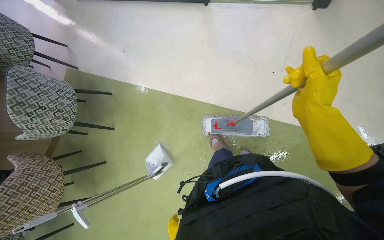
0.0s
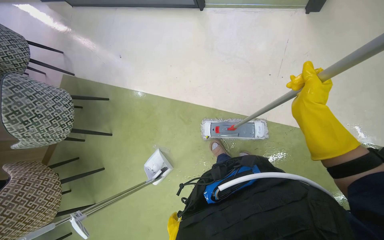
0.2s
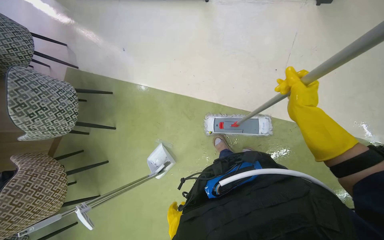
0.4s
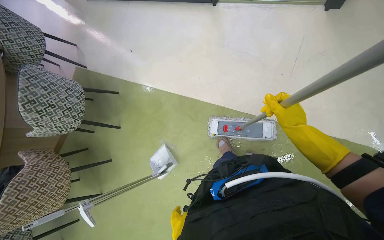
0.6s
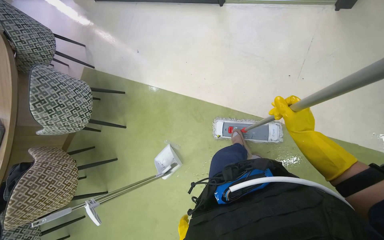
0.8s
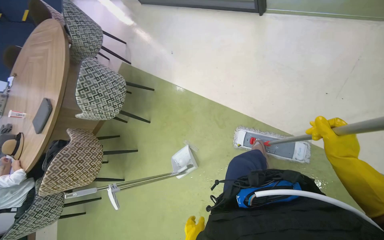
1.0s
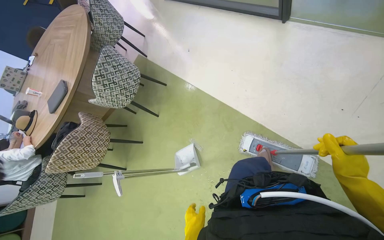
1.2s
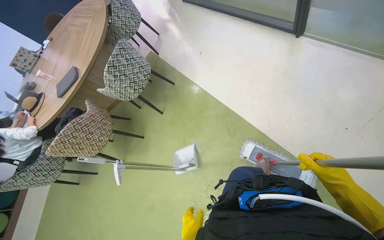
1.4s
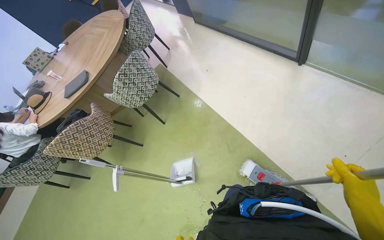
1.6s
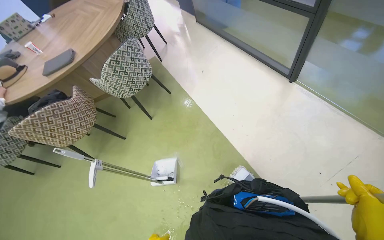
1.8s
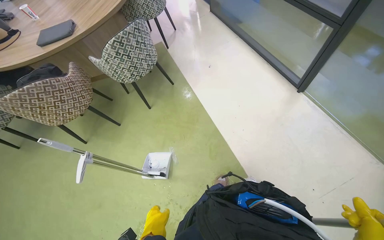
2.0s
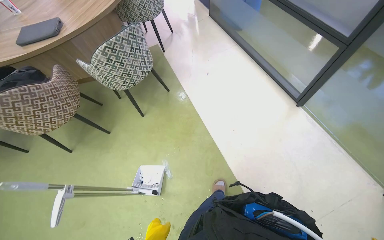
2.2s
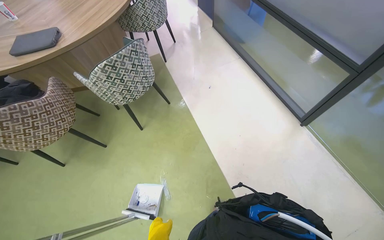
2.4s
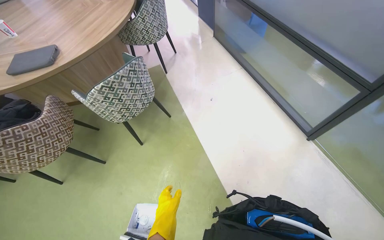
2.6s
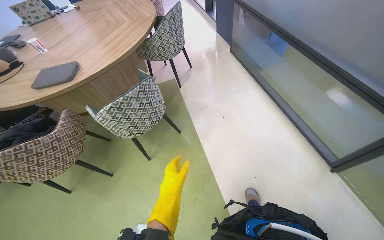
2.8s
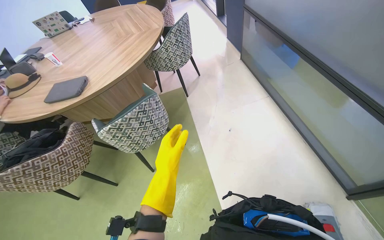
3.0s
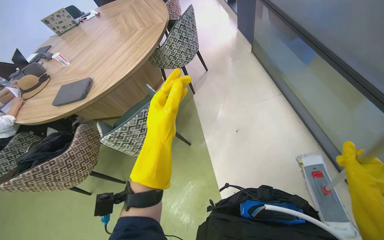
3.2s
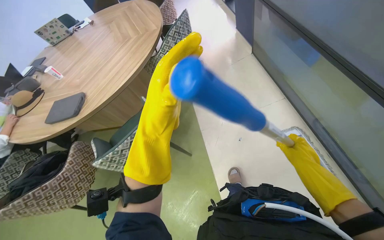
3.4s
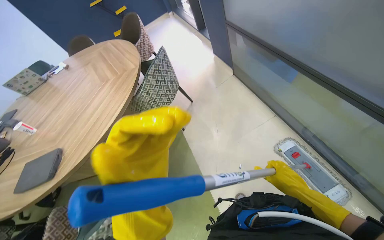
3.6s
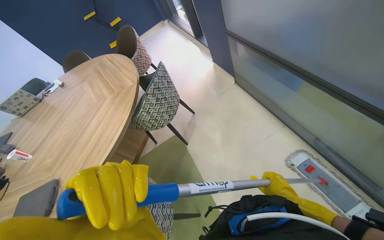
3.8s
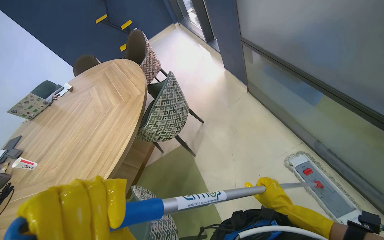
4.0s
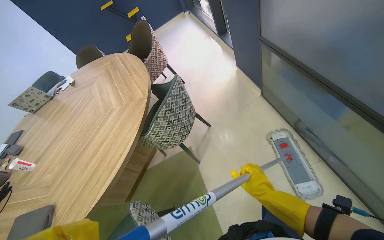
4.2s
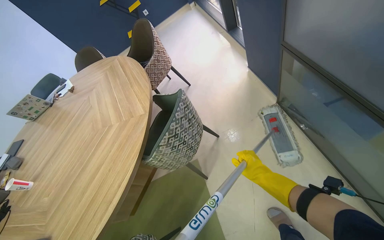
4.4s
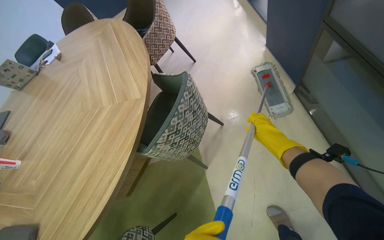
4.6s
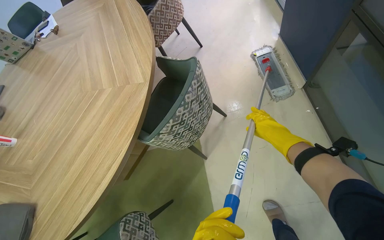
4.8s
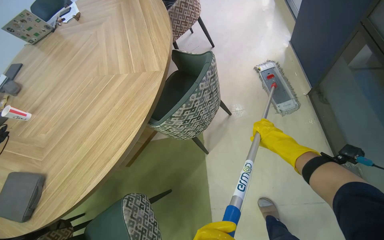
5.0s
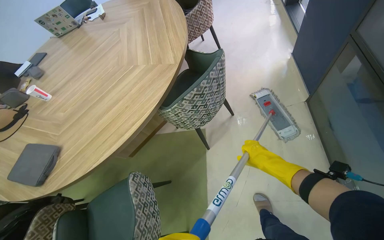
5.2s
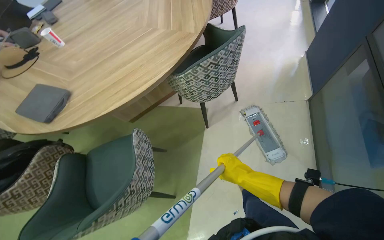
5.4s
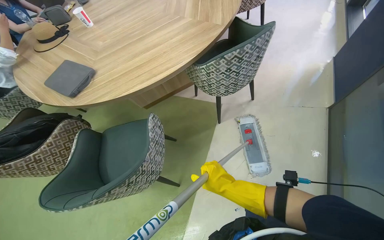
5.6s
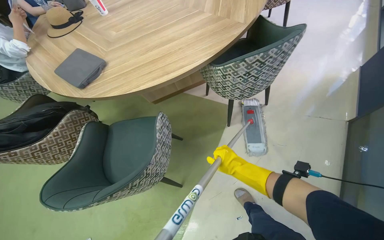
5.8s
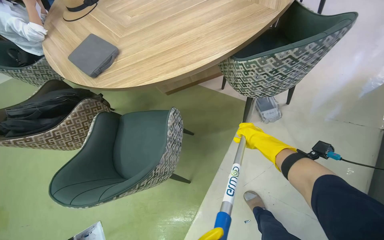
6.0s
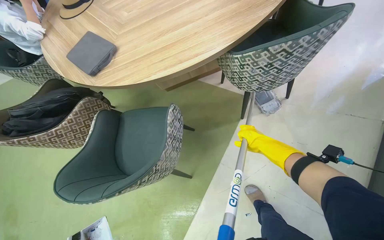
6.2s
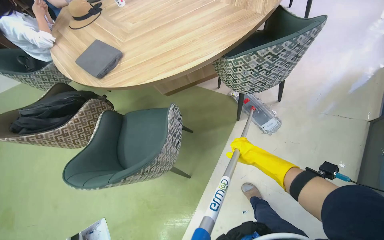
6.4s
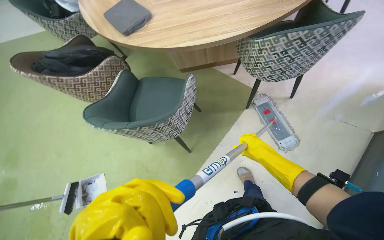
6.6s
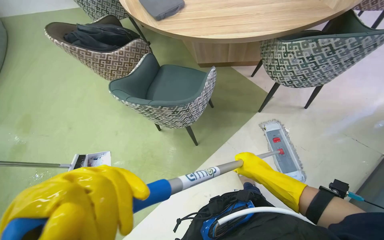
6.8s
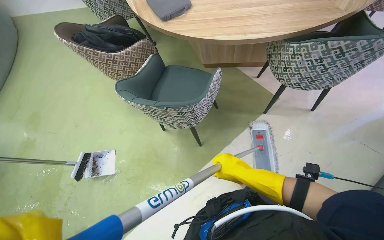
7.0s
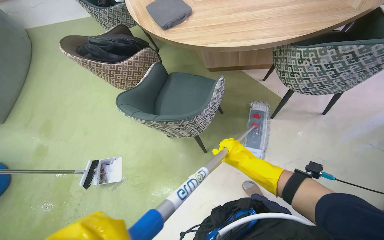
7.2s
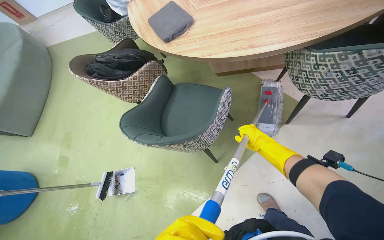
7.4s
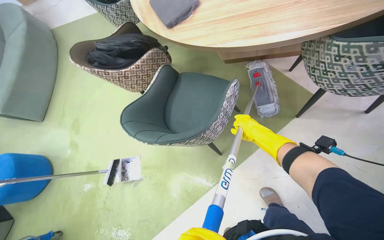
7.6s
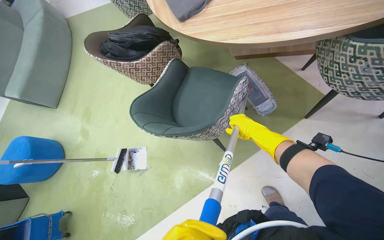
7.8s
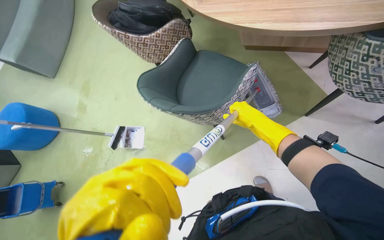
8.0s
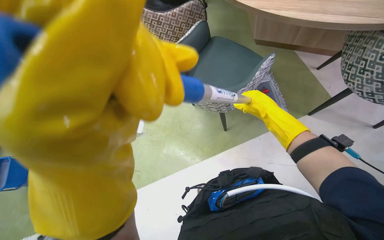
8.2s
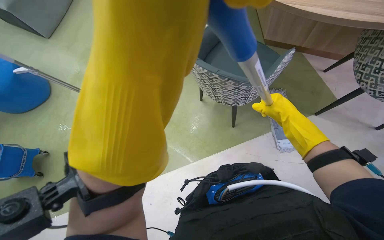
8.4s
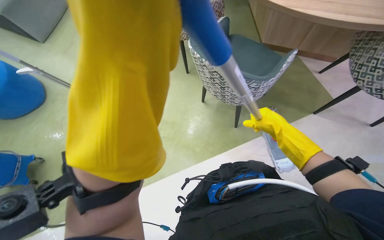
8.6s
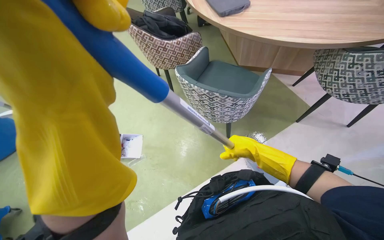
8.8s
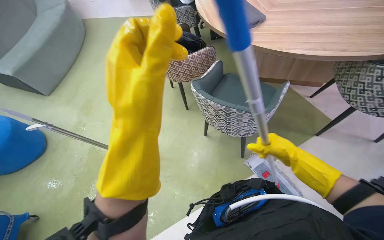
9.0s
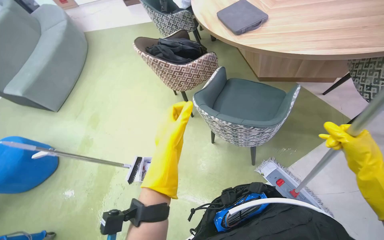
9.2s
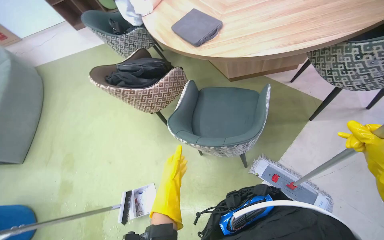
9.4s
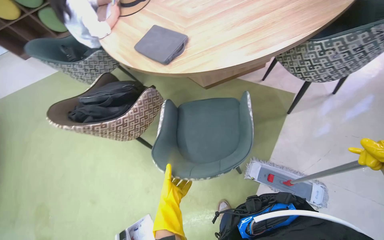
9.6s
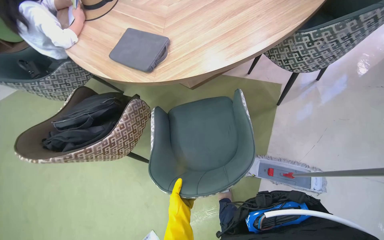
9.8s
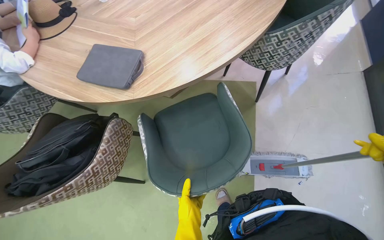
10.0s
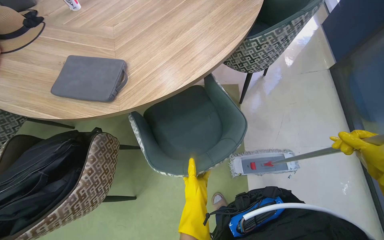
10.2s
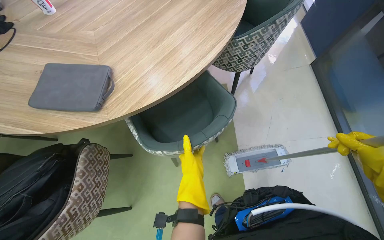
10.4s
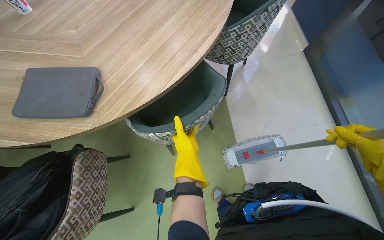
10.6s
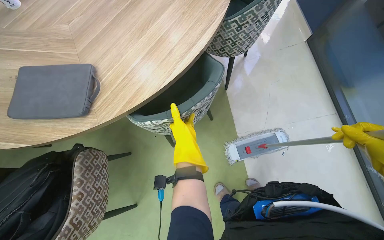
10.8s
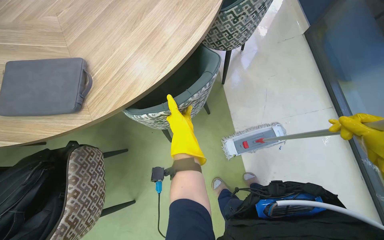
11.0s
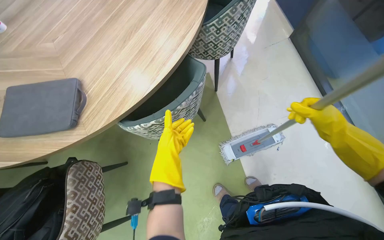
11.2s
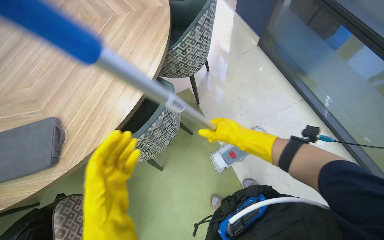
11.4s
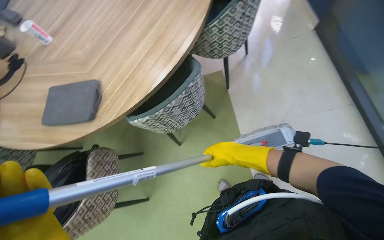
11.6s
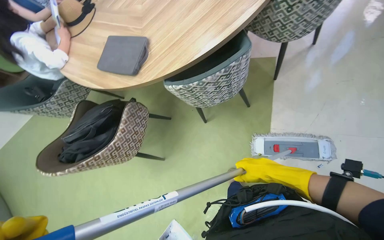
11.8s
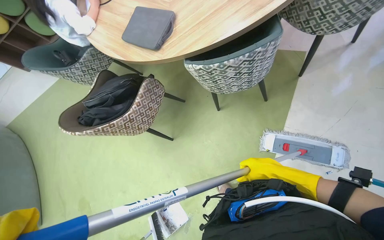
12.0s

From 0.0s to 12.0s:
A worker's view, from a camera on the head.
Job: mopping floor.
The whole recording: Mopping floor. The worker continues mopping the floor in the office.
From 0.0s to 1.6s: The head rotates approximately 35 degrees to the left.
From 1.6s to 3.0s: The camera is carried about 80 cm.
From 3.0s to 4.4s: The wearer moves roughly 1 m.
From 4.4s to 6.0s: The view tips downward by about 20 degrees. The scene rotates clockwise by roughly 50 degrees.
From 6.0s to 7.6s: The wearer's head swings some 20 degrees to the left. The right hand heads farther from the camera, covering some 10 cm.
From 9.0s to 10.4s: The wearer moves about 50 cm. The wearer's head swings about 65 degrees to the right.
From 10.4s to 12.0s: The wearer's head swings approximately 30 degrees to the left. The view tilts approximately 20 degrees downward.

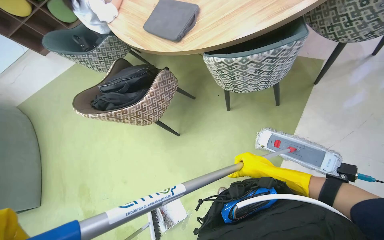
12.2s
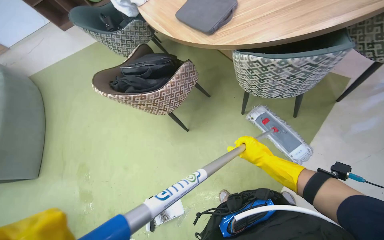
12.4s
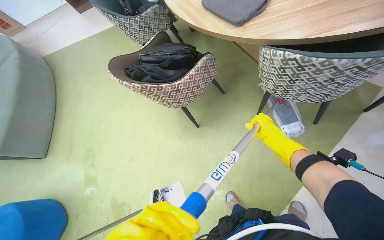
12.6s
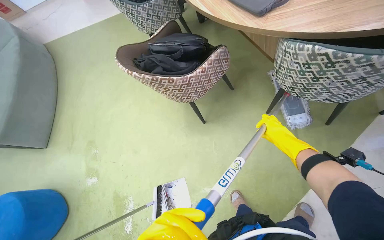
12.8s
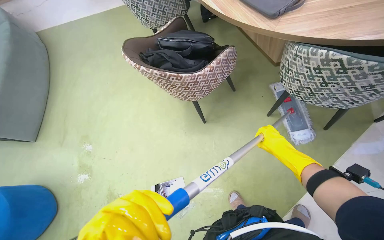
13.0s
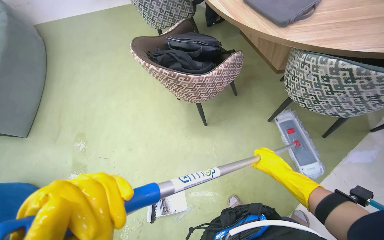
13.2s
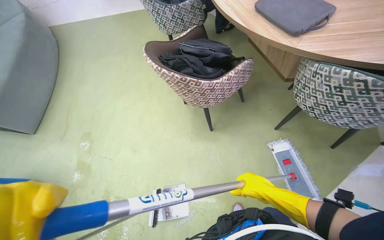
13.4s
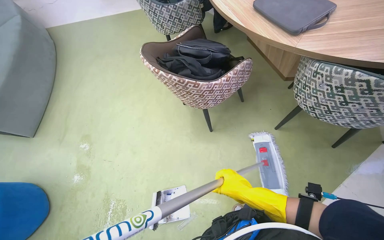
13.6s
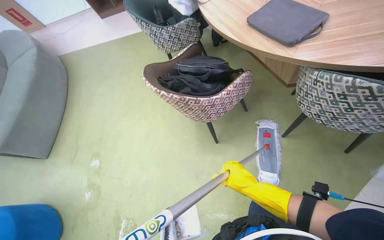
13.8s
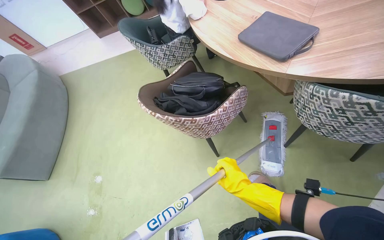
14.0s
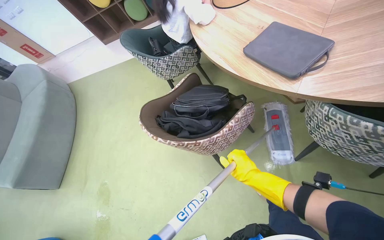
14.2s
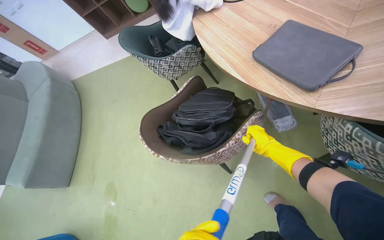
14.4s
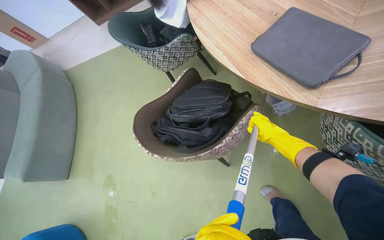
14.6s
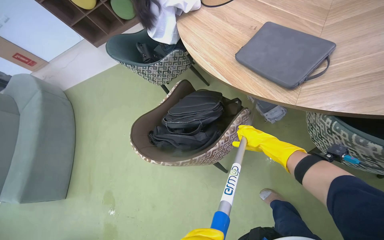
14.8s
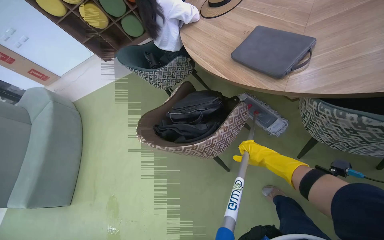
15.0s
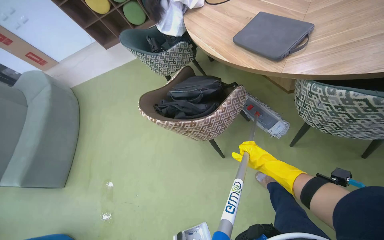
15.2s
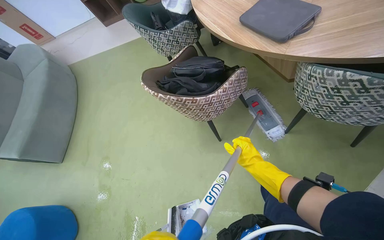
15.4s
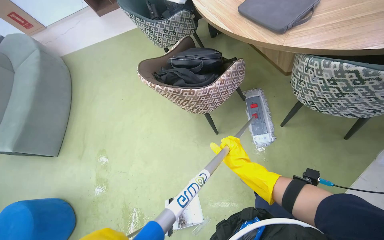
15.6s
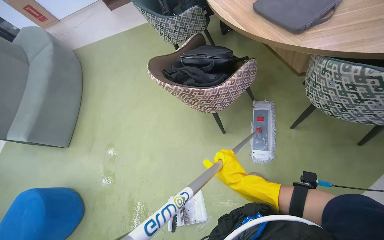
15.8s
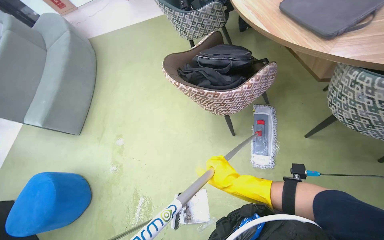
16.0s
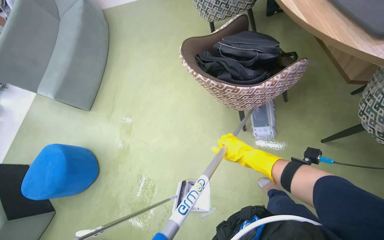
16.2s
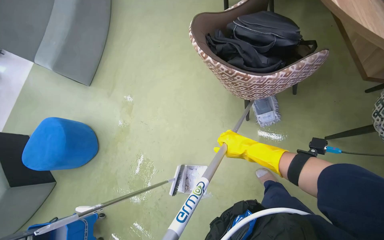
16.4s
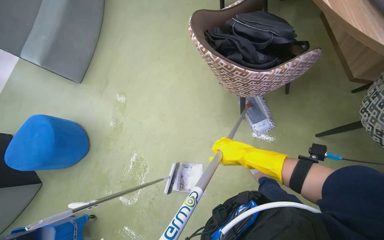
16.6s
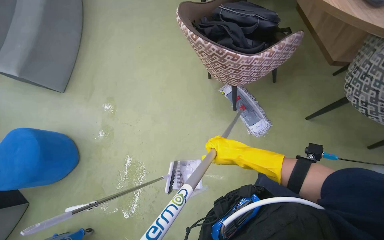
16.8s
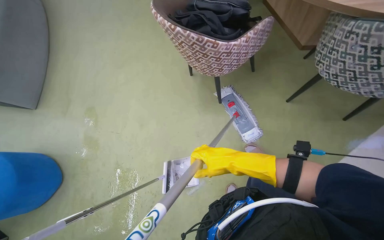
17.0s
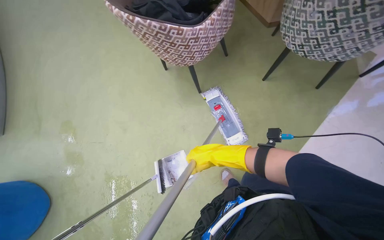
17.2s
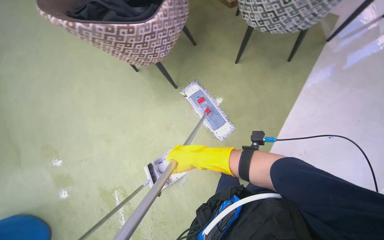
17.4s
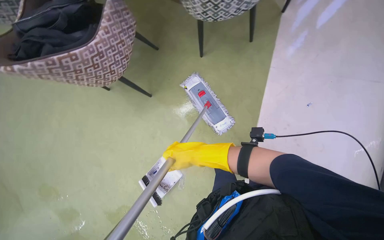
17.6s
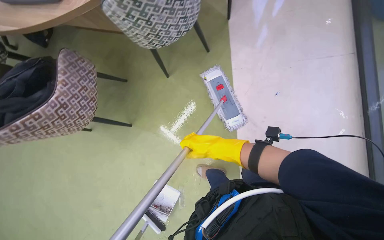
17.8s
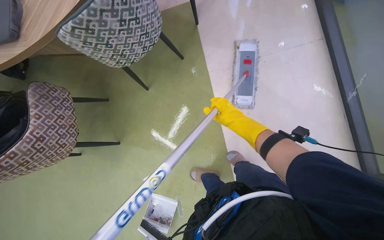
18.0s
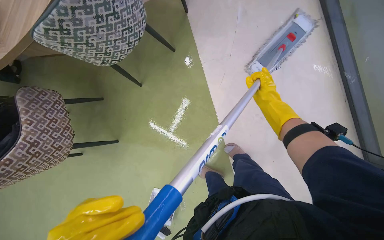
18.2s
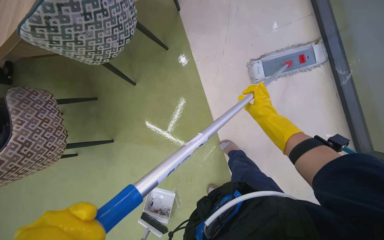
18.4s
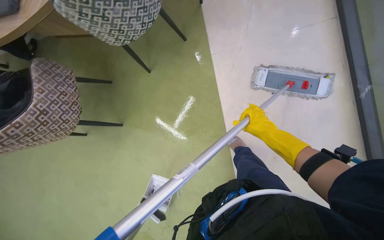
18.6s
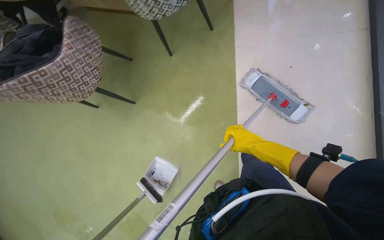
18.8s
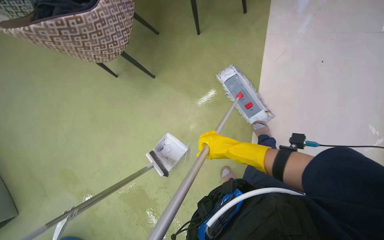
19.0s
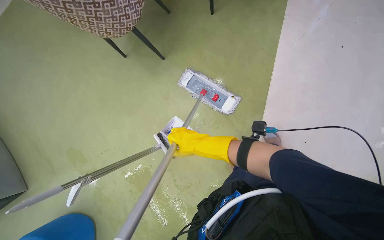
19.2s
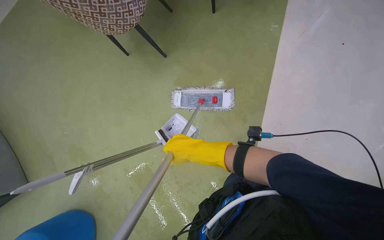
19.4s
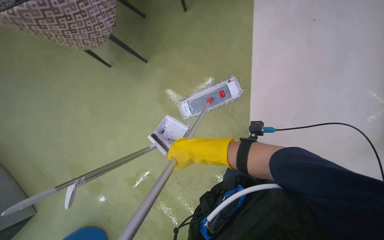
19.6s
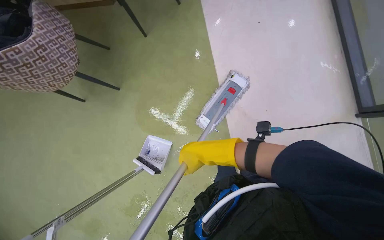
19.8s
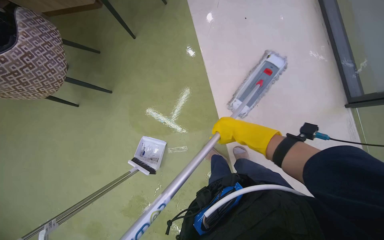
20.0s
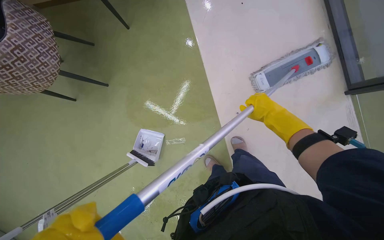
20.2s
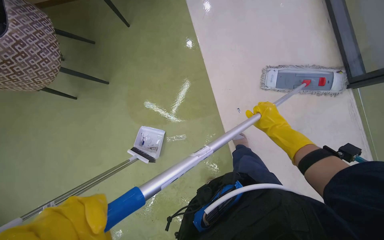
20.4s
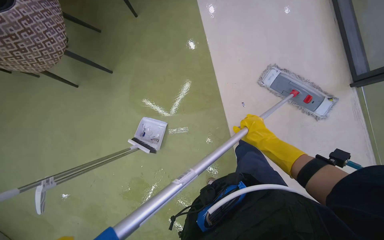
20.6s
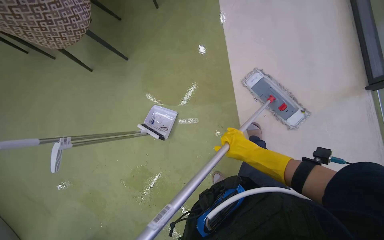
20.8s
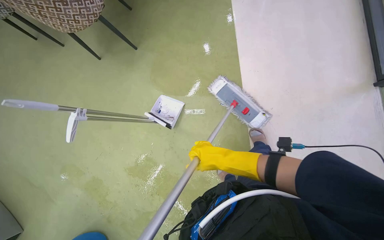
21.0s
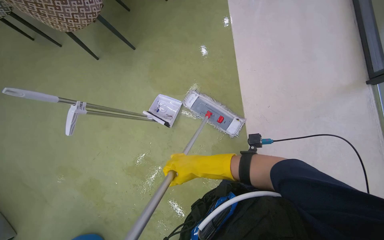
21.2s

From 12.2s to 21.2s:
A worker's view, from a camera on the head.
Job: mopping floor.
The whole recording: Mopping floor. The worker continues mopping the floor in the office.
From 12.2s to 13.8s: The camera travels to the left, about 40 cm.
From 13.8s to 15.2s: The right hand goes about 20 cm up the picture and to the right.
From 15.2s to 16.6s: The wearer looks approximately 20 degrees further downward. The right hand is displaced to the left by roughly 20 cm.
From 16.6s to 18.2s: The camera is carried some 70 cm. The head rotates some 80 degrees to the right.
From 18.2s to 19.8s: The head travels approximately 50 cm.
From 19.8s to 21.2s: The head travels about 40 cm.
